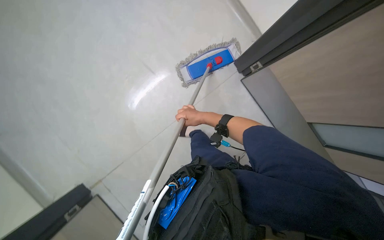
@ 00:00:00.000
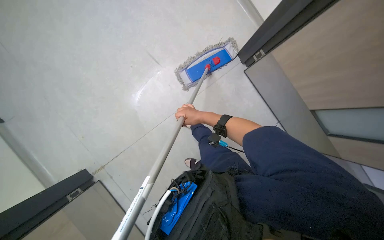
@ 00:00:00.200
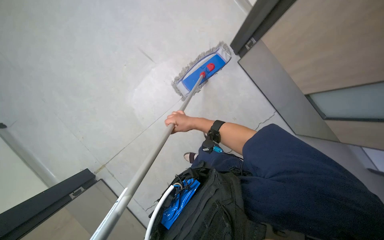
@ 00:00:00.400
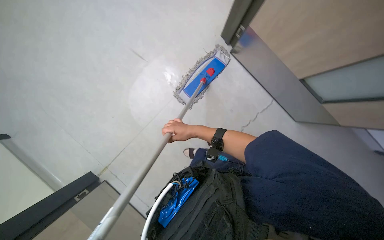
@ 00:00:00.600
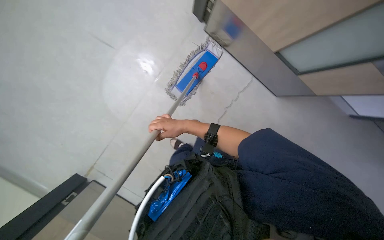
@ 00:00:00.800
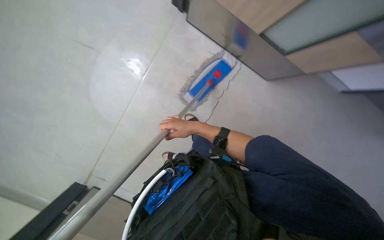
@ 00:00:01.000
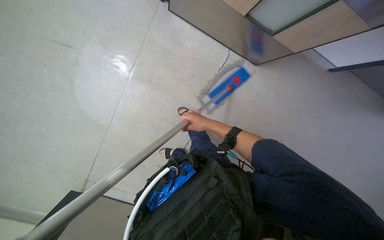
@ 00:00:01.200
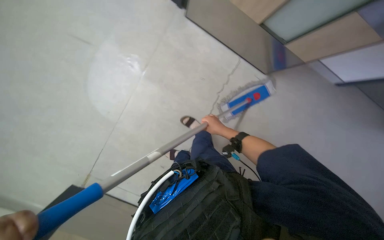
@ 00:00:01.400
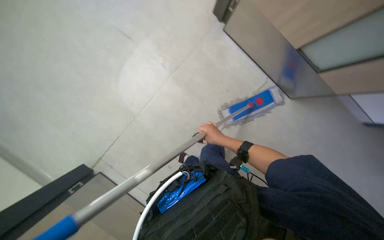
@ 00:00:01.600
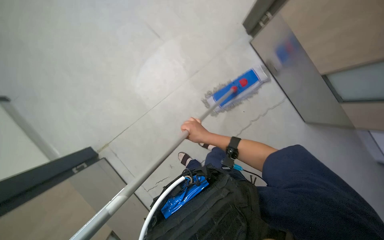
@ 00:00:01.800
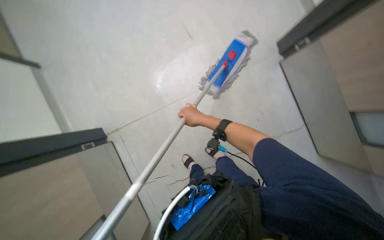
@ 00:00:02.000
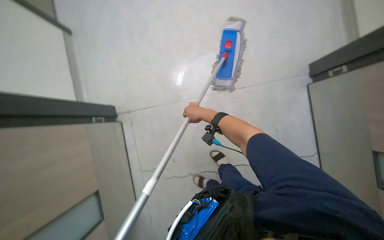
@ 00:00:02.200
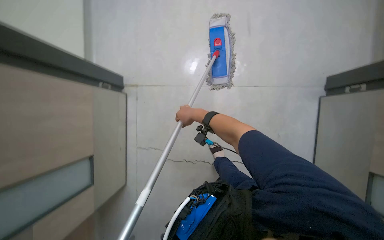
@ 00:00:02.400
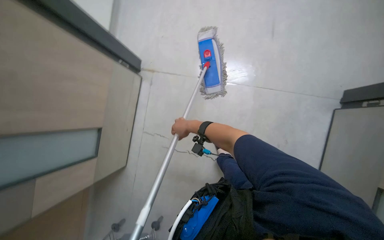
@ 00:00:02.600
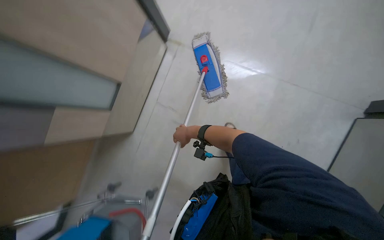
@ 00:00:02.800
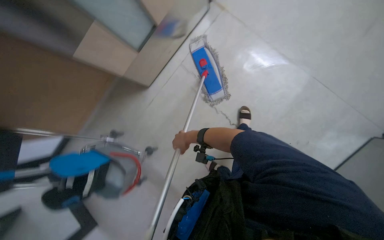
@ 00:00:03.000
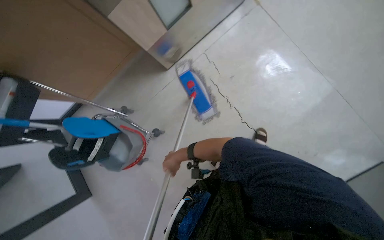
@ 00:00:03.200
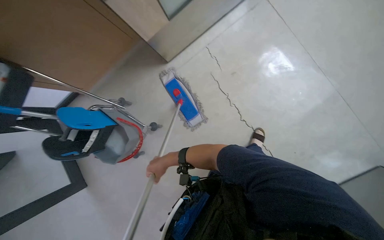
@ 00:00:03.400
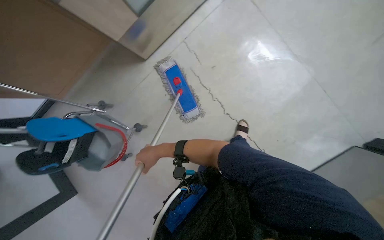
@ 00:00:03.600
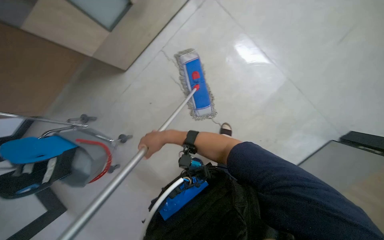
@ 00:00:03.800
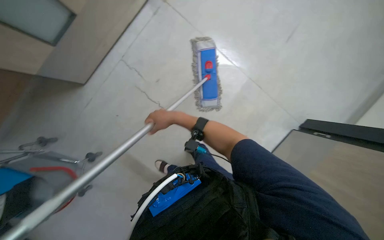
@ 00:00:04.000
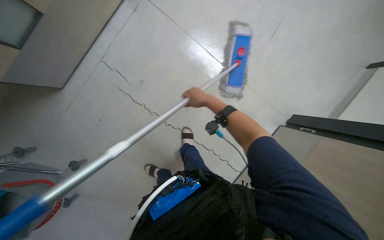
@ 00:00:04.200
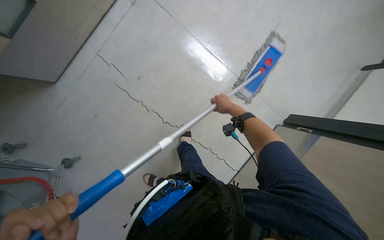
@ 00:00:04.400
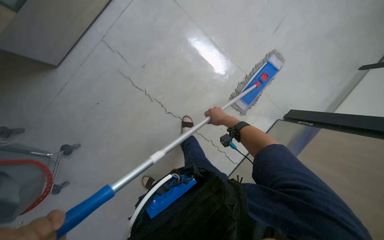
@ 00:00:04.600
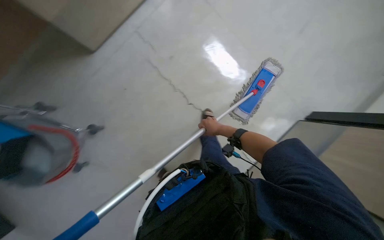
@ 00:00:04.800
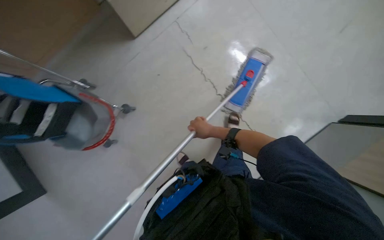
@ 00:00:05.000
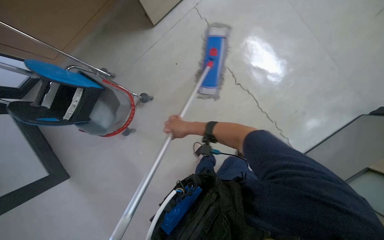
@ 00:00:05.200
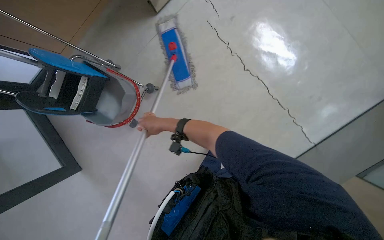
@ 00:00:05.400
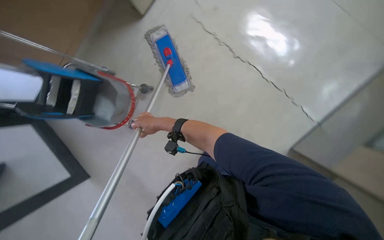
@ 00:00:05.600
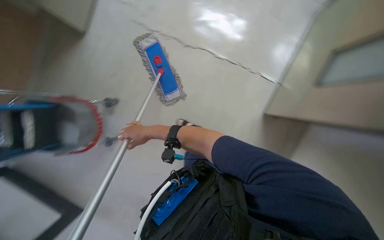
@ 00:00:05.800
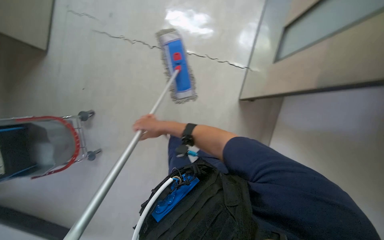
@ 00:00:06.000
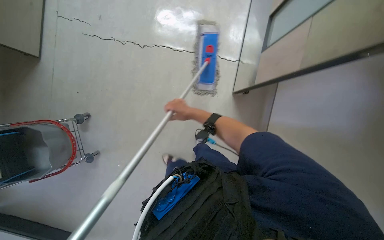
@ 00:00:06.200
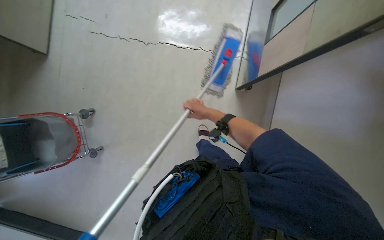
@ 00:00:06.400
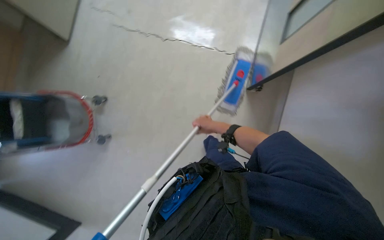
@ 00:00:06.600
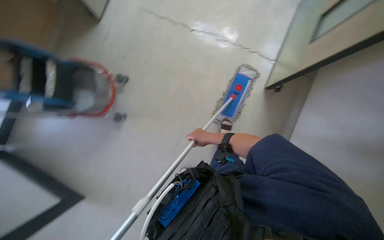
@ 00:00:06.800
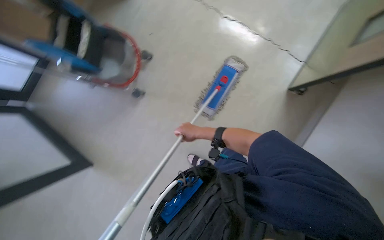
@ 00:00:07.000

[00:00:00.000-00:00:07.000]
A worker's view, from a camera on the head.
Job: mopping floor.
The whole recording: Mopping floor with flat mop. The worker mops the floor with a flat mop.
00:00:01.400 to 00:00:02.800: The scene rotates clockwise by some 30 degrees.
00:00:04.200 to 00:00:05.600: The right hand goes approximately 40 cm to the left and down the picture.
00:00:05.600 to 00:00:07.000: The right hand heads to the right, covering about 10 cm.

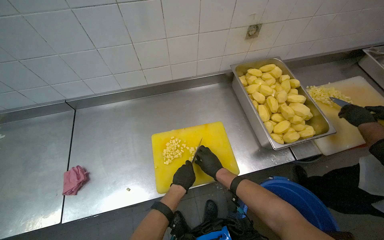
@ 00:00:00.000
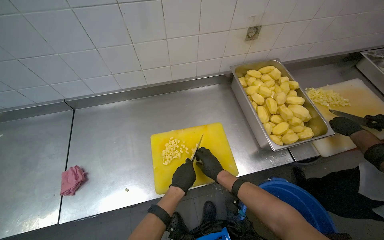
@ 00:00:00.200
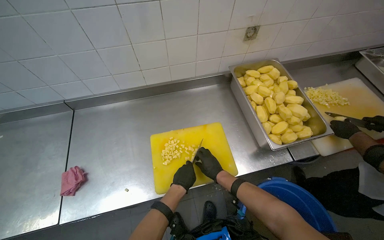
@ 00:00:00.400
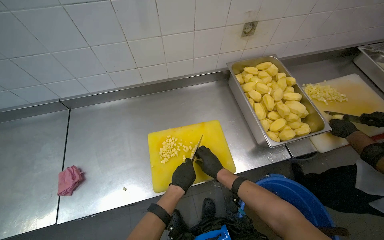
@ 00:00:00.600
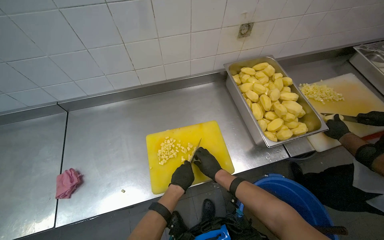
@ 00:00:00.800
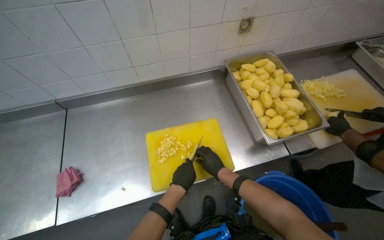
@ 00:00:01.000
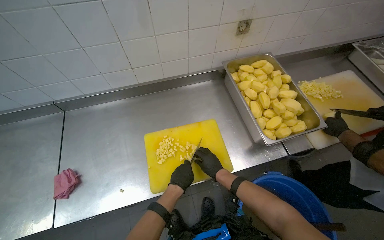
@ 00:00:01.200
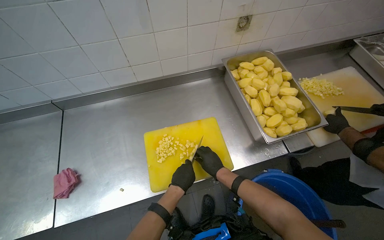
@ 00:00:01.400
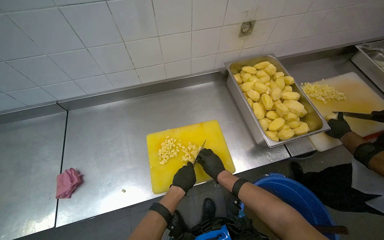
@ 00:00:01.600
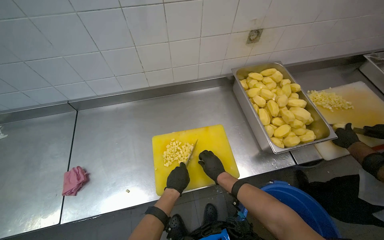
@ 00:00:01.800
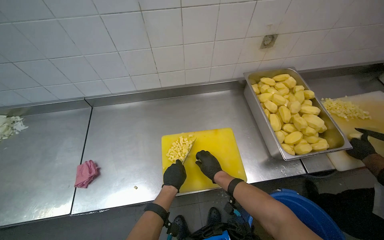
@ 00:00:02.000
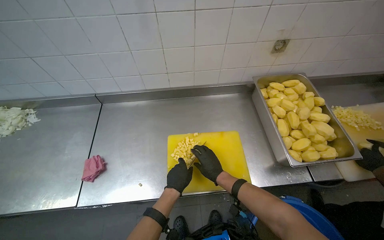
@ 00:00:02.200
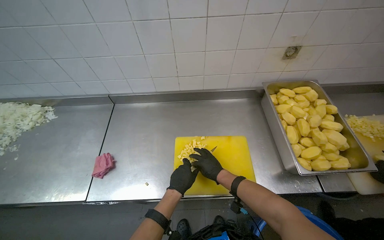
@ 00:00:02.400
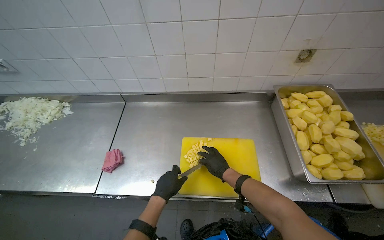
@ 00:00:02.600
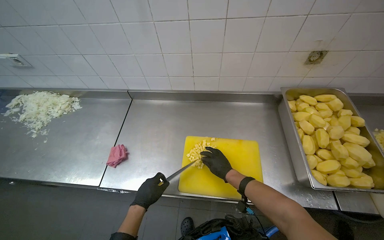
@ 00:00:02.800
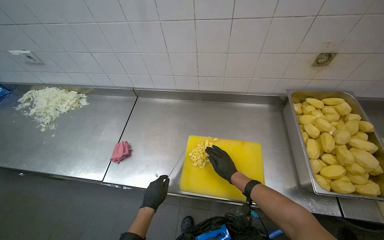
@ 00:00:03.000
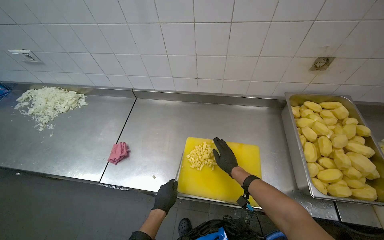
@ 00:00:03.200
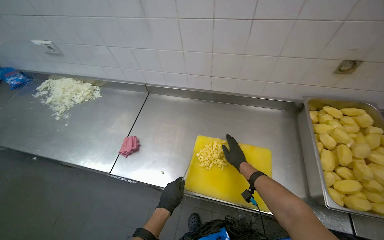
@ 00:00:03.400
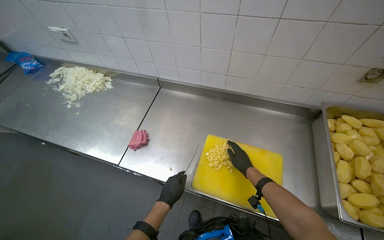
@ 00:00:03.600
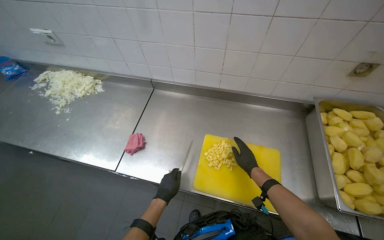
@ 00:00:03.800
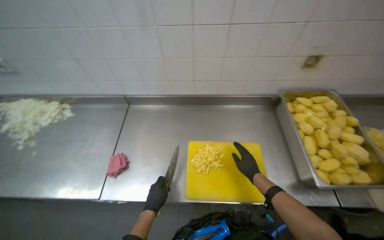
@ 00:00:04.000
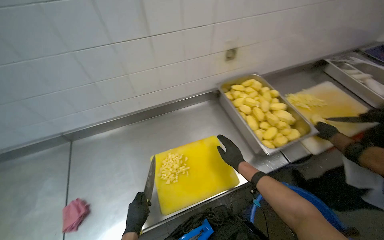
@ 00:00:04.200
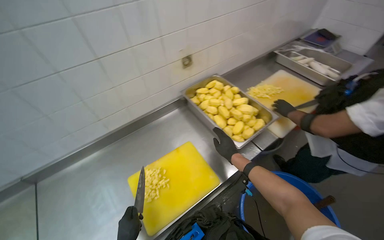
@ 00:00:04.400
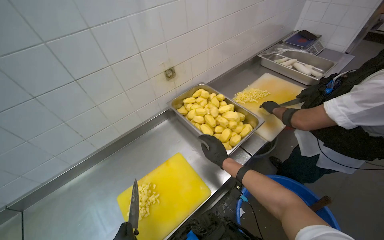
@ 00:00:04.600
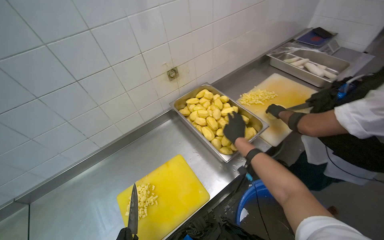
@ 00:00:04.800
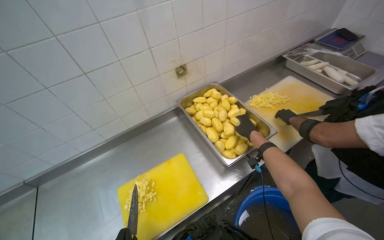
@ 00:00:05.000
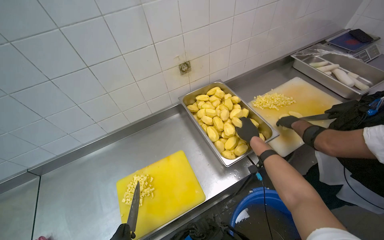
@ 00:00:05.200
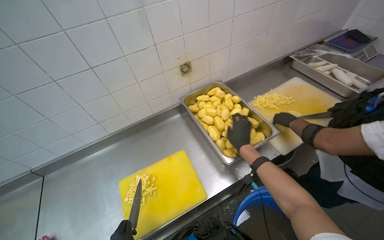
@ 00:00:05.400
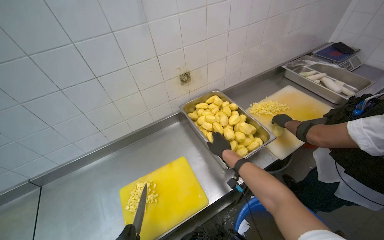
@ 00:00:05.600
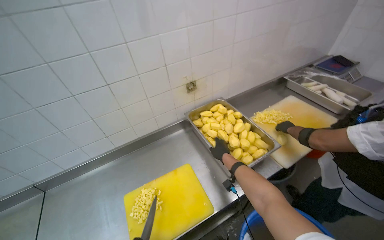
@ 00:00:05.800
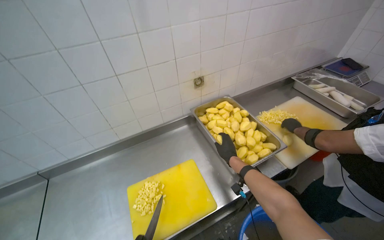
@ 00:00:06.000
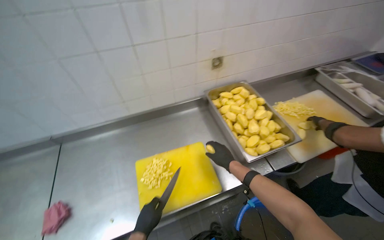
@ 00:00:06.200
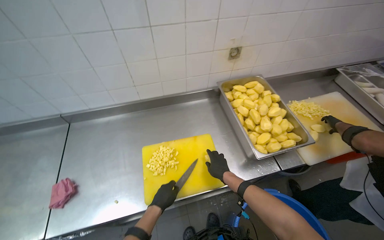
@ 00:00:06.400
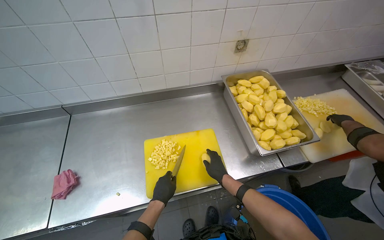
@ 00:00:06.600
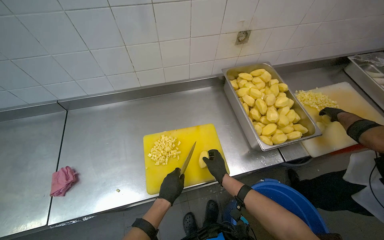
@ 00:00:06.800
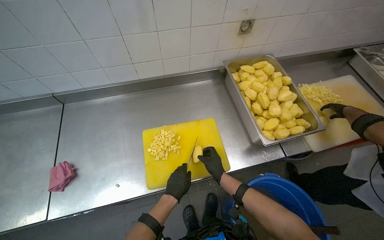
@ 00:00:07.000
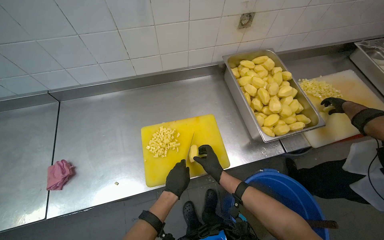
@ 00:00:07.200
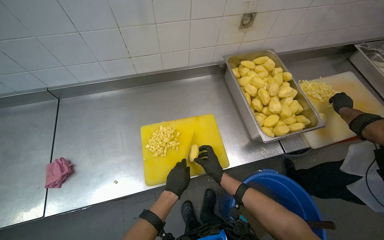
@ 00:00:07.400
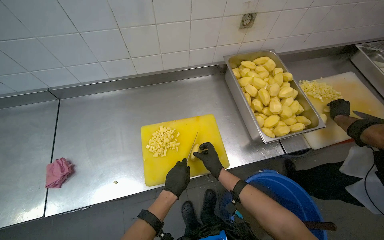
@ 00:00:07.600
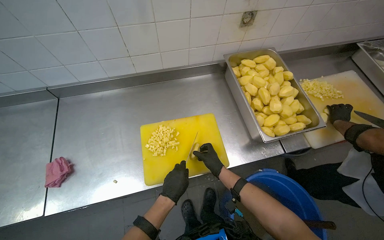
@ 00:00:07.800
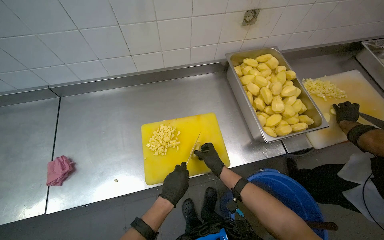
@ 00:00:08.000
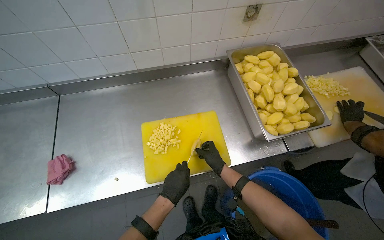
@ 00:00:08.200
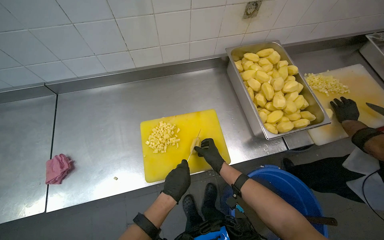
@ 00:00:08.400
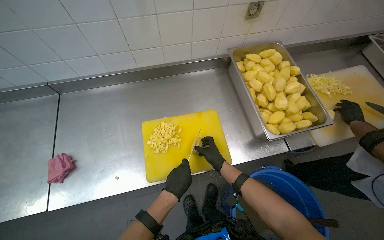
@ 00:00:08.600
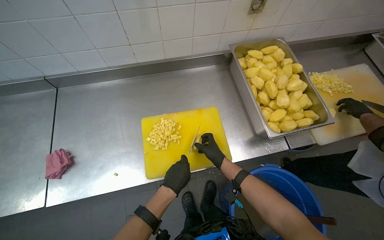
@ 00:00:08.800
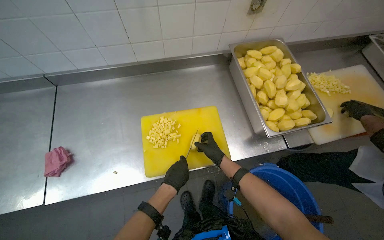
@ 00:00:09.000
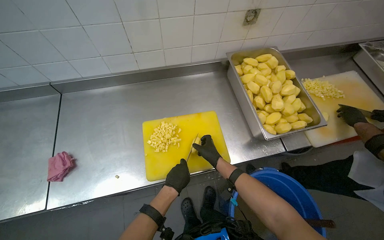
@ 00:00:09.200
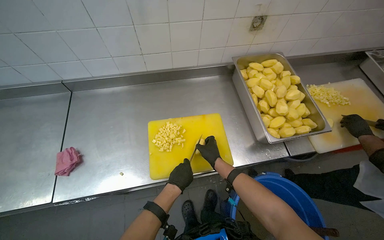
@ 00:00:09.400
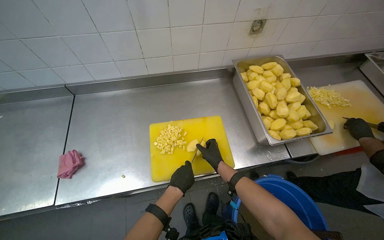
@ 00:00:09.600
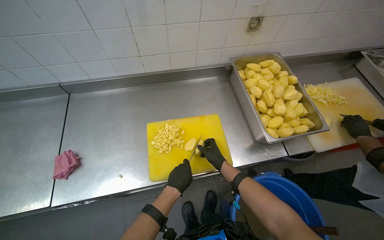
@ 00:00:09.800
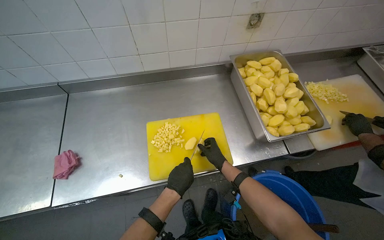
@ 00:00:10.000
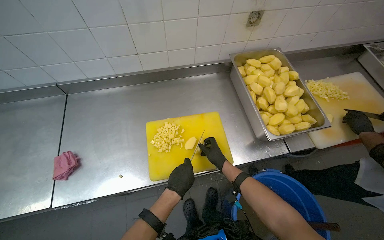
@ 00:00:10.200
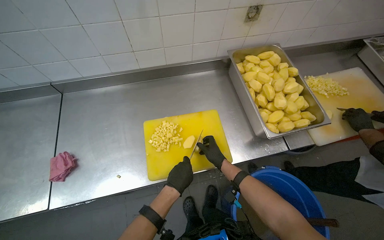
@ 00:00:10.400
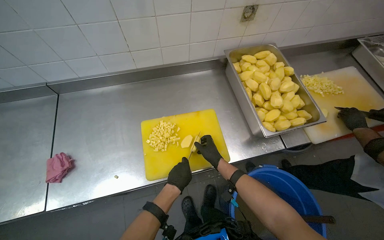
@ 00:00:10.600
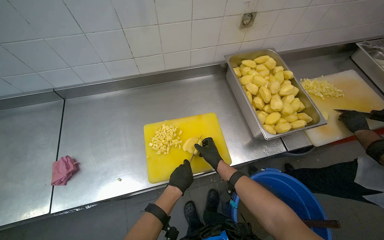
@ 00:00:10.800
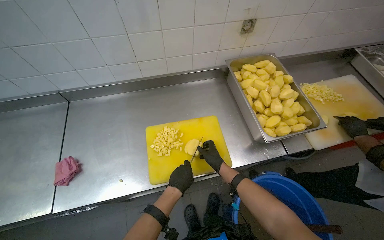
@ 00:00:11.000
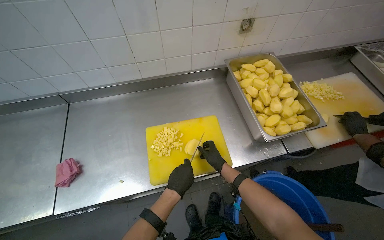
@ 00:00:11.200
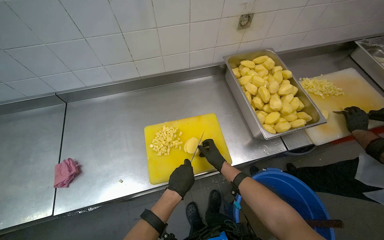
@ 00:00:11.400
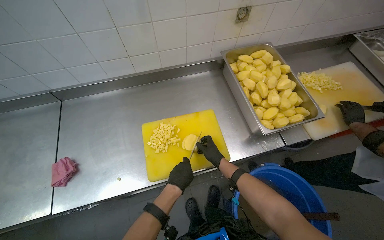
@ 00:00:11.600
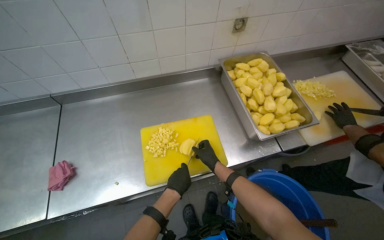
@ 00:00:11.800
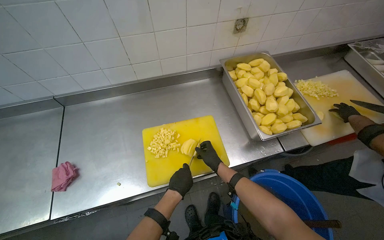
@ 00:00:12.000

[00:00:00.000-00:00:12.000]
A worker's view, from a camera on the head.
Job: preparing food.
The whole recording: Chopping potatoes into cubes. The worker chops peeled potatoes into small cubes on a yellow cutting board.
00:00:00.000 to 00:00:01.600: The hands stay close to where they were, moving slightly.
00:00:01.600 to 00:00:03.000: The head rotates about 25 degrees to the left. The left hand heads to the left, covering some 20 cm.
00:00:03.000 to 00:00:04.400: The wearer looks about 45 degrees further to the right.
00:00:06.000 to 00:00:07.600: The view tips downward by some 20 degrees. The right hand is displaced down the picture and to the left by roughly 25 cm.
00:00:07.600 to 00:00:12.000: The hands make small movements and keep their place.
